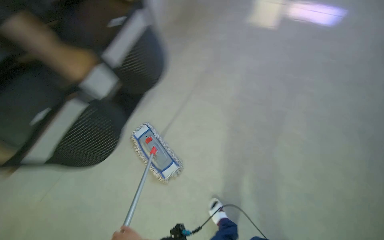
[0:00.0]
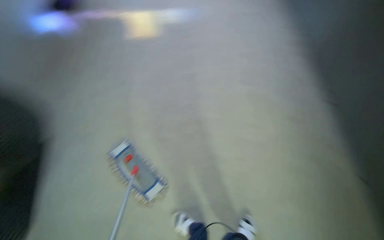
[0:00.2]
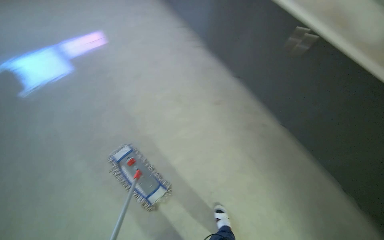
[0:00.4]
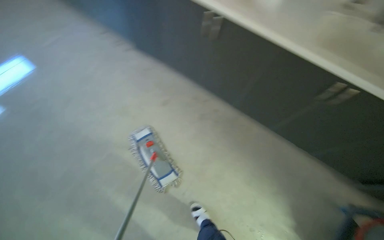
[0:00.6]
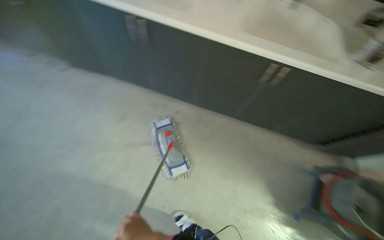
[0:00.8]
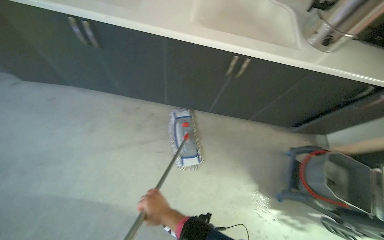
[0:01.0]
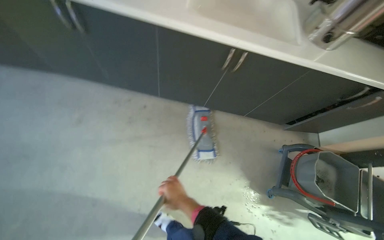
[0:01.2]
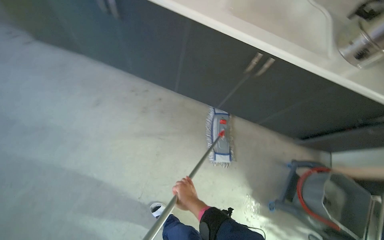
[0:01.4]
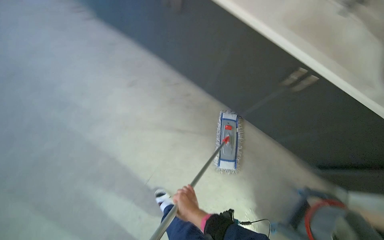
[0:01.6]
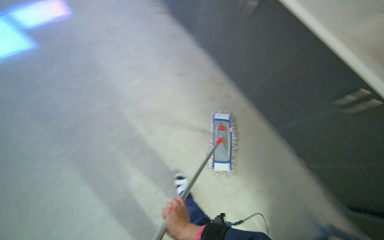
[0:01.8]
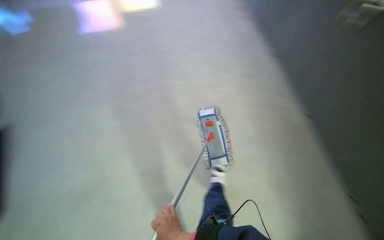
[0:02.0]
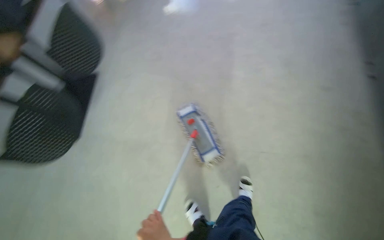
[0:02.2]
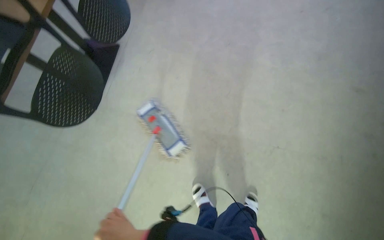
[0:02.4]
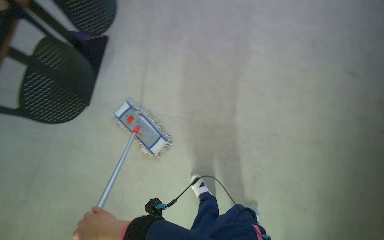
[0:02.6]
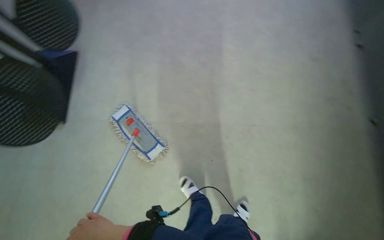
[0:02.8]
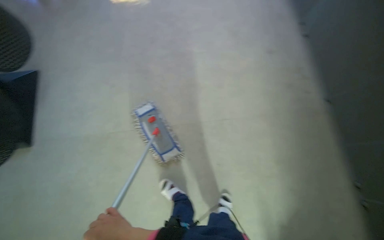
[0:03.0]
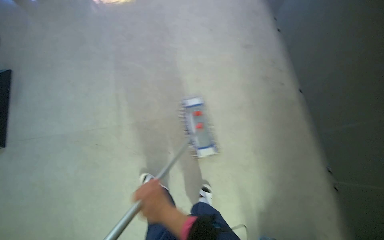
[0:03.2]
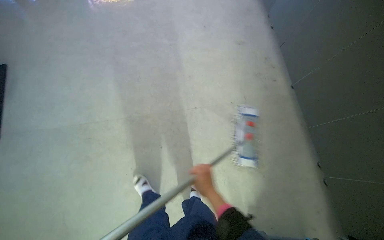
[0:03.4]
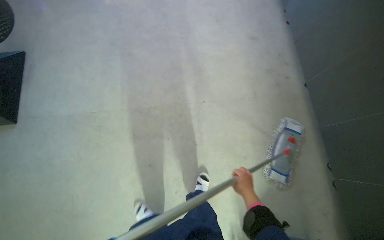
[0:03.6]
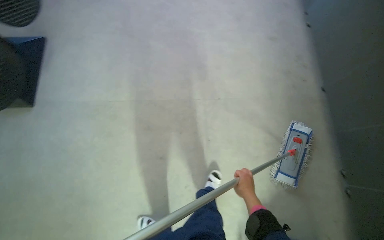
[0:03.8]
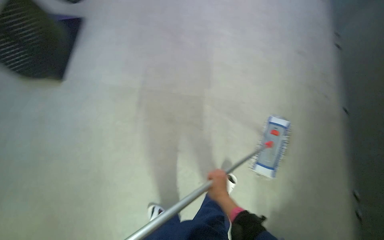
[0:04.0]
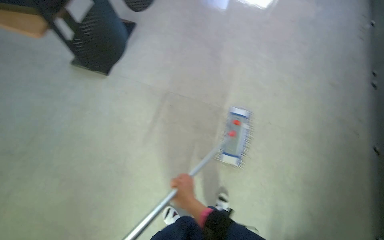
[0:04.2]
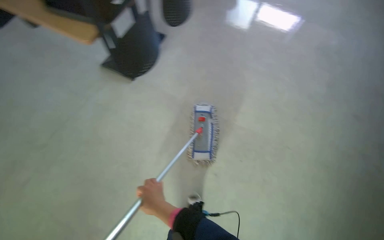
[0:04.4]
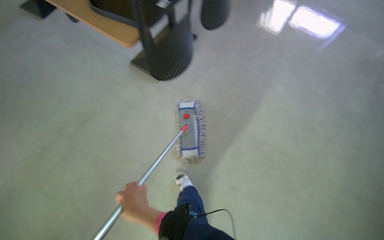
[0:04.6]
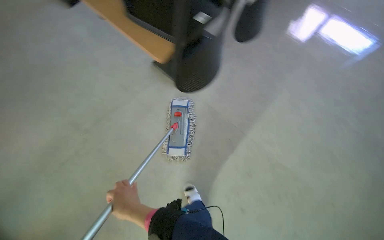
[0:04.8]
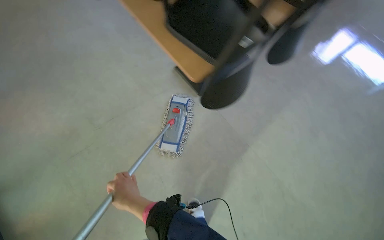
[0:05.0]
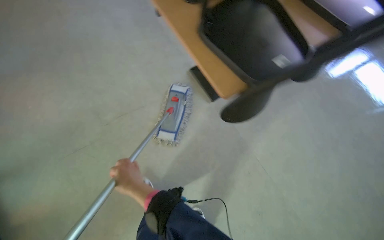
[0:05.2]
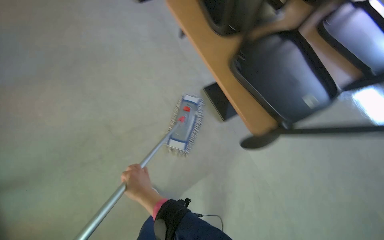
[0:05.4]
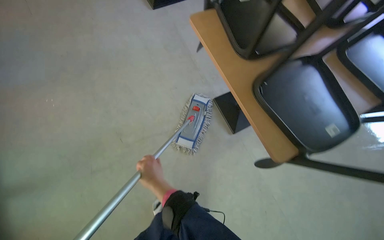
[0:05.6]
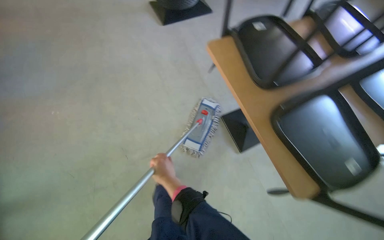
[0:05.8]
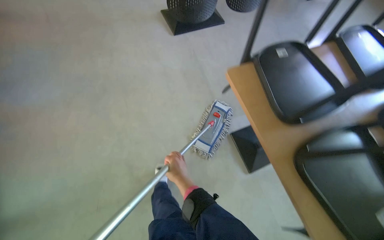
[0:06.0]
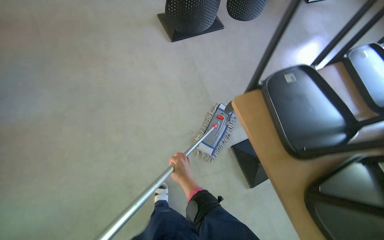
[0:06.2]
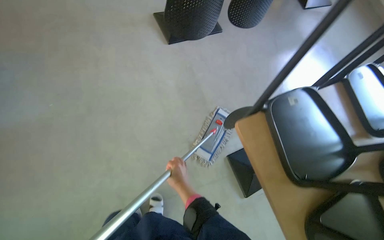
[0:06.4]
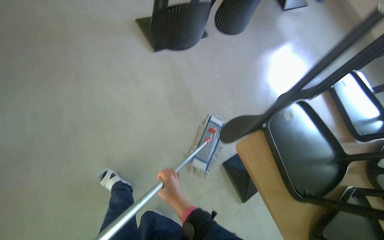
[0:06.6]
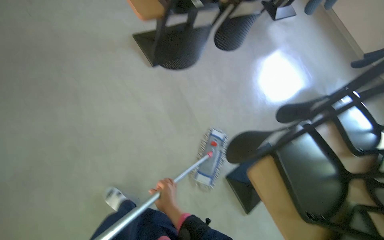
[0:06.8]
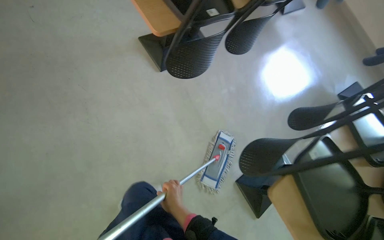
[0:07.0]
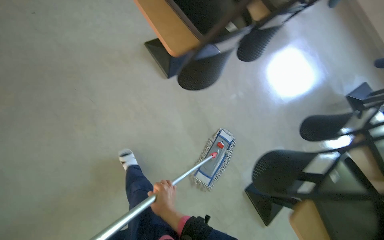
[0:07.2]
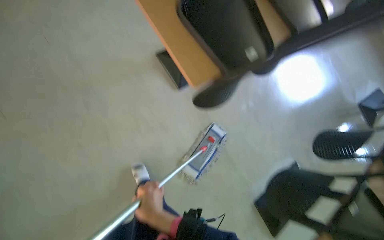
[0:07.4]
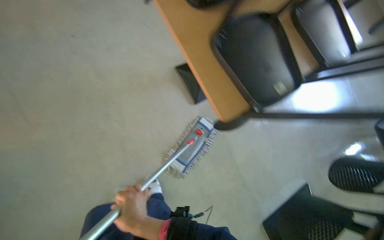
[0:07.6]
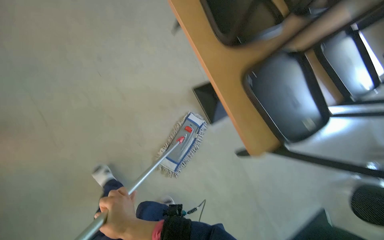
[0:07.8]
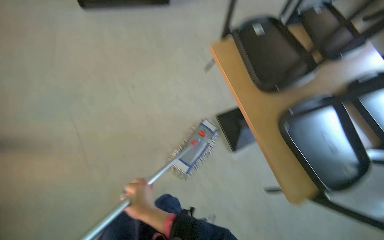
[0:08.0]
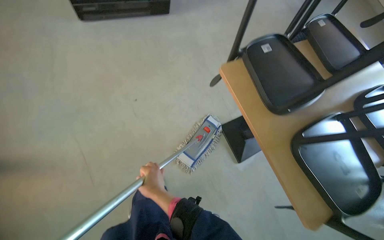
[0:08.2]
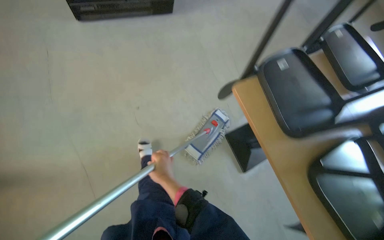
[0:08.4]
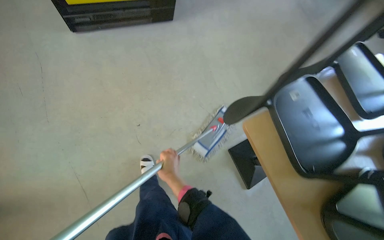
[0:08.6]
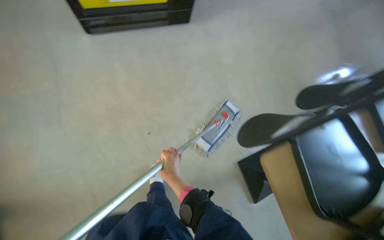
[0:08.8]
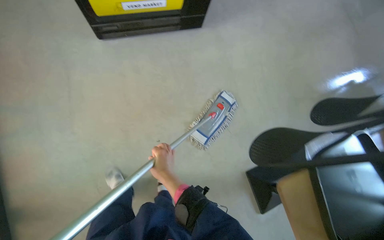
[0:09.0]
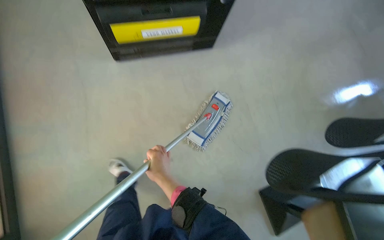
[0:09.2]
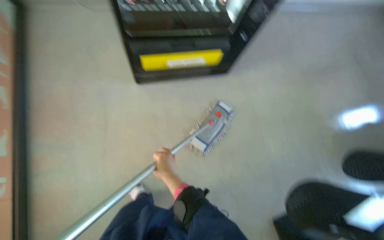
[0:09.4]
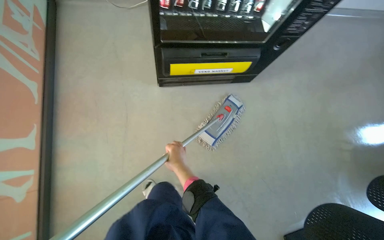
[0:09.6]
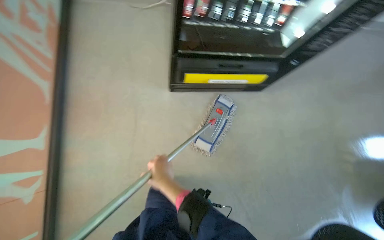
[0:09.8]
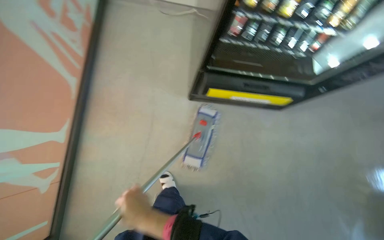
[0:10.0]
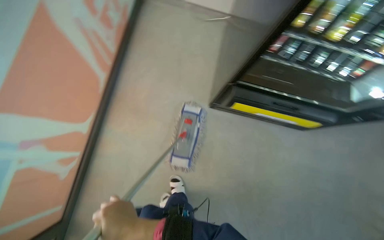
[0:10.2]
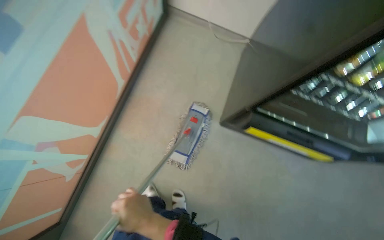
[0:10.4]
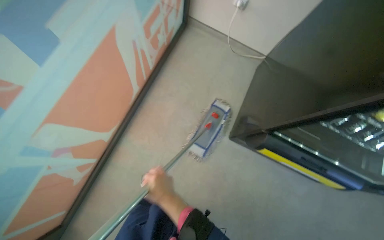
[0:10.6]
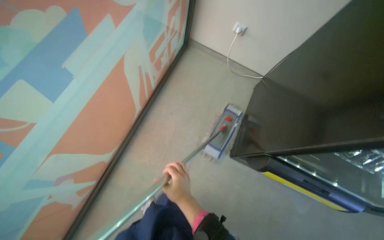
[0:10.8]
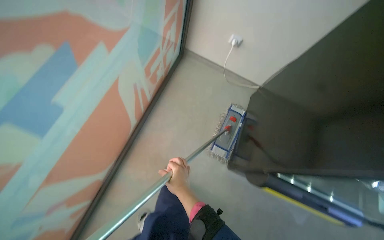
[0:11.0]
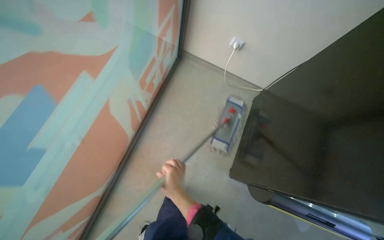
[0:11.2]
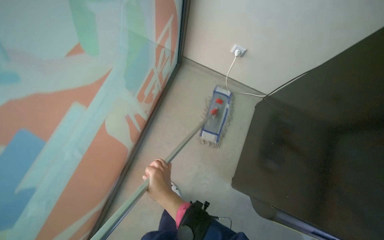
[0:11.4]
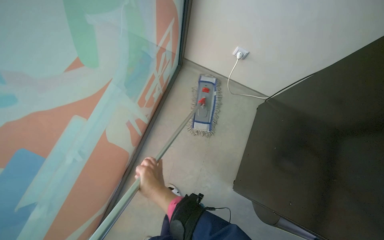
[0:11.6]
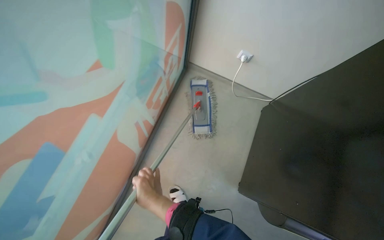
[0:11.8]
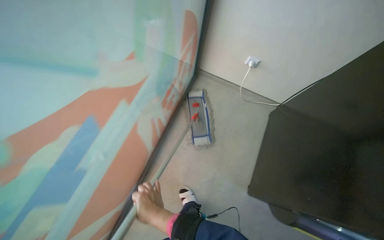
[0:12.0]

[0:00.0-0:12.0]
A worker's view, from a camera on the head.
Job: mopping floor.
The whole recording: Mopping kitchen floor. The worker mops the kitchen floor with a flat mop, moving around furniture and opening a sliding door to continue the task.
0:06.0 to 0:07.6: The wearer moves about 90 cm.
0:07.6 to 0:09.0: The camera travels some 50 cm.
0:09.0 to 0:10.4: The head travels roughly 50 cm. The wearer's head swings roughly 45 degrees to the left. The wearer looks roughly 15 degrees further upward.
0:10.4 to 0:12.0: The head travels approximately 50 cm.

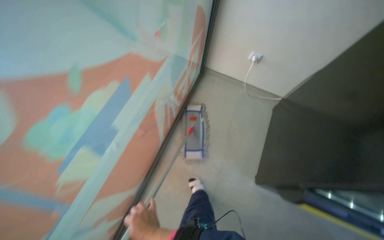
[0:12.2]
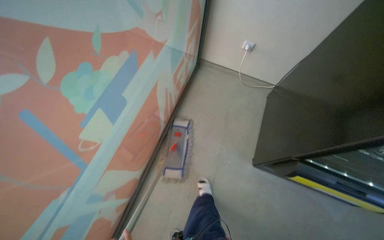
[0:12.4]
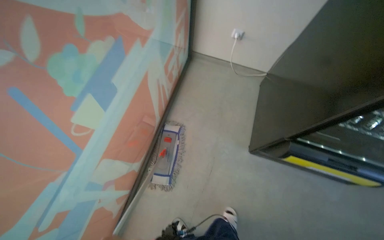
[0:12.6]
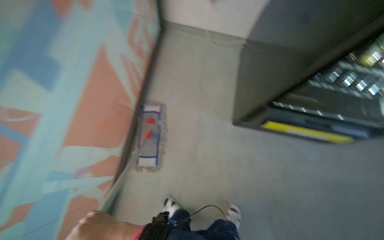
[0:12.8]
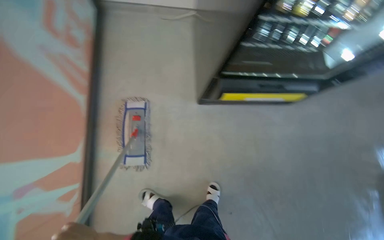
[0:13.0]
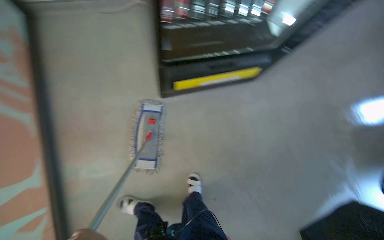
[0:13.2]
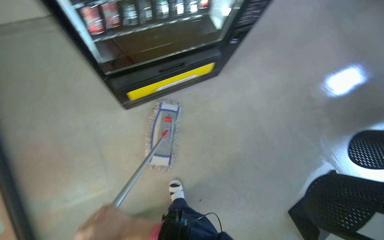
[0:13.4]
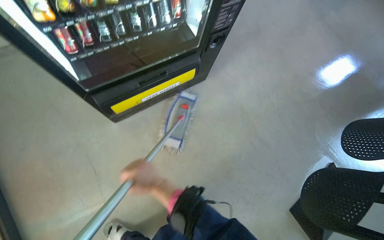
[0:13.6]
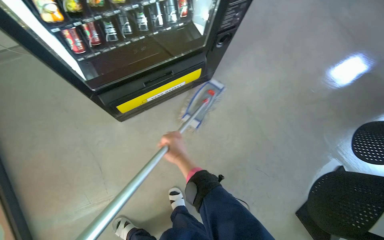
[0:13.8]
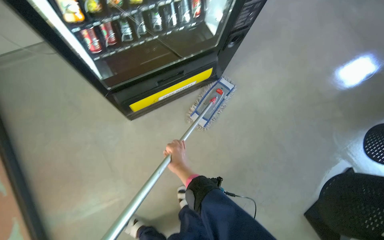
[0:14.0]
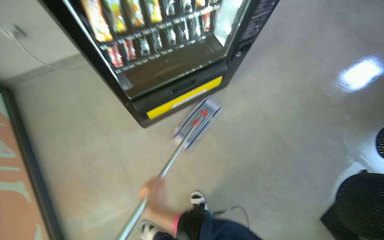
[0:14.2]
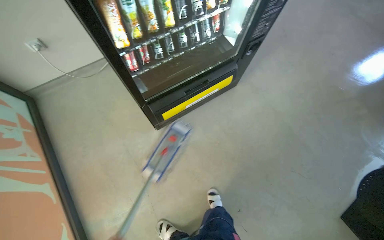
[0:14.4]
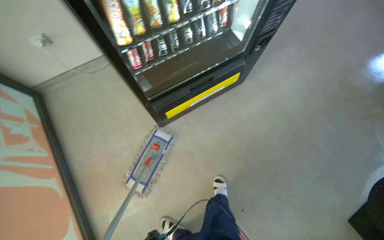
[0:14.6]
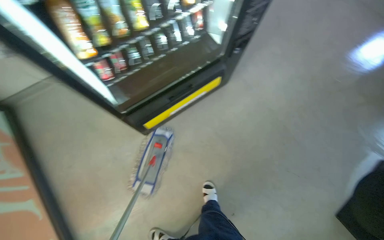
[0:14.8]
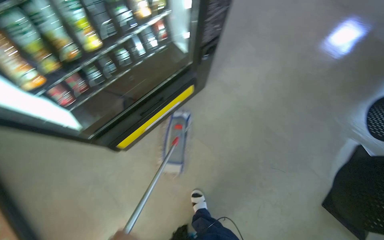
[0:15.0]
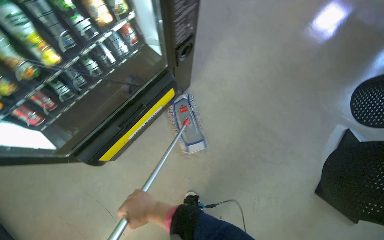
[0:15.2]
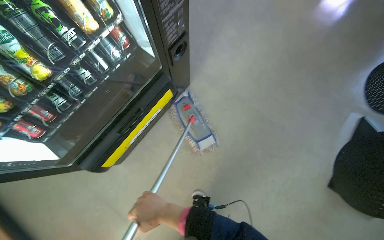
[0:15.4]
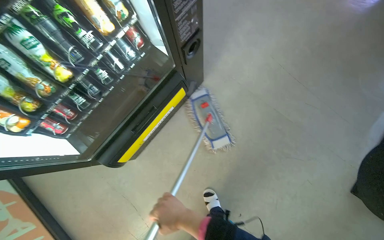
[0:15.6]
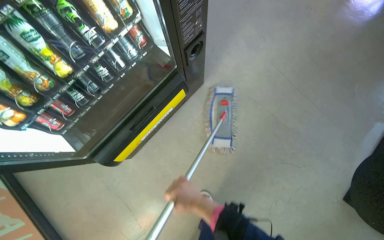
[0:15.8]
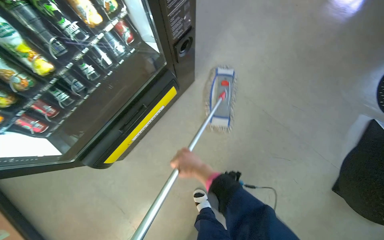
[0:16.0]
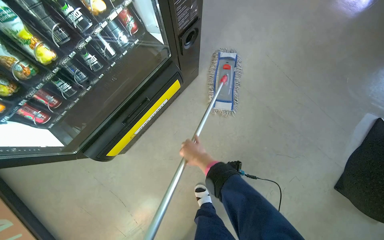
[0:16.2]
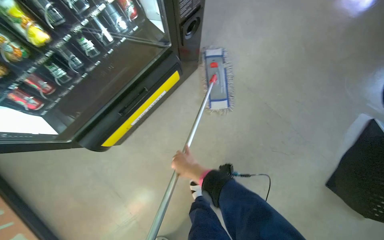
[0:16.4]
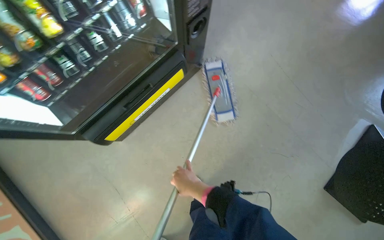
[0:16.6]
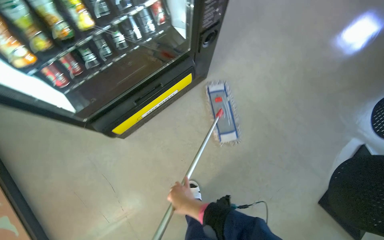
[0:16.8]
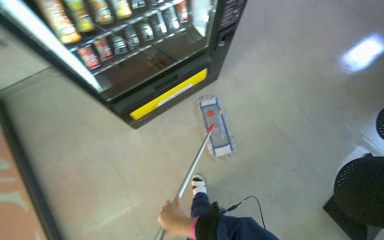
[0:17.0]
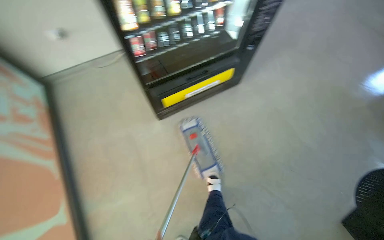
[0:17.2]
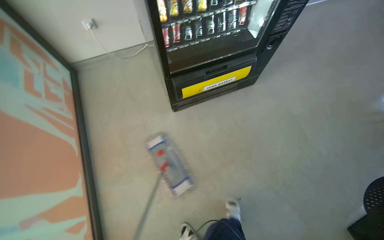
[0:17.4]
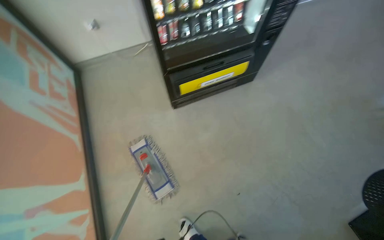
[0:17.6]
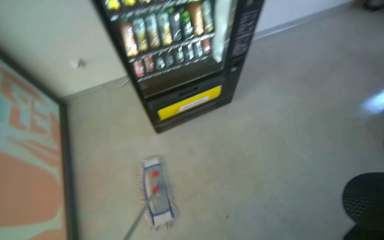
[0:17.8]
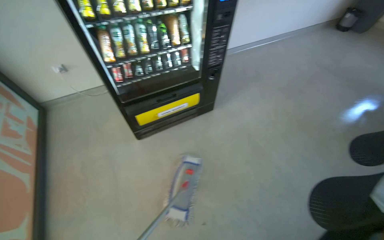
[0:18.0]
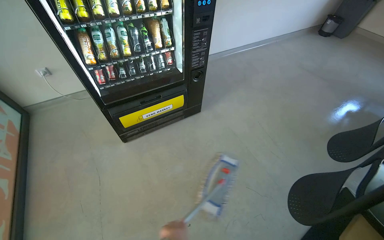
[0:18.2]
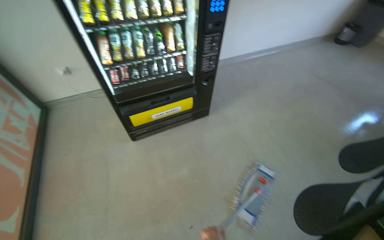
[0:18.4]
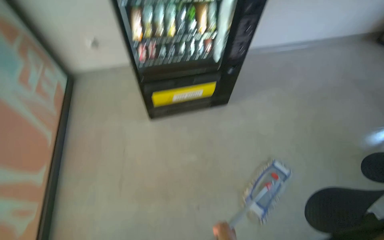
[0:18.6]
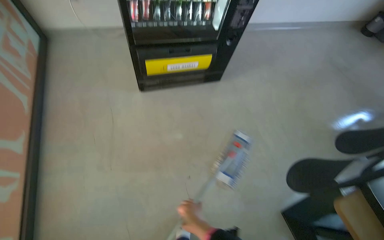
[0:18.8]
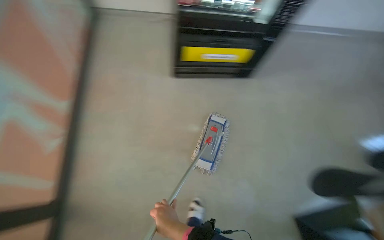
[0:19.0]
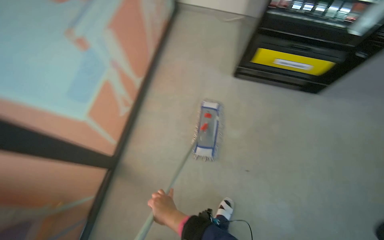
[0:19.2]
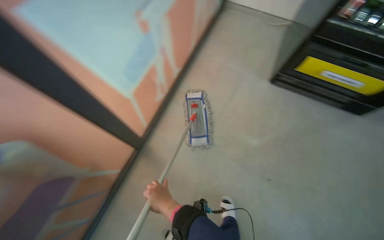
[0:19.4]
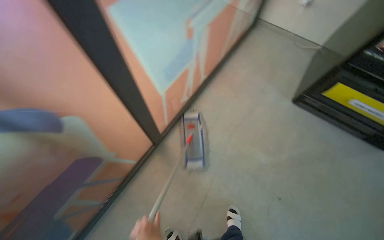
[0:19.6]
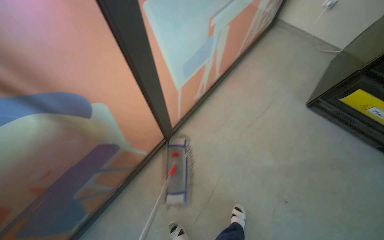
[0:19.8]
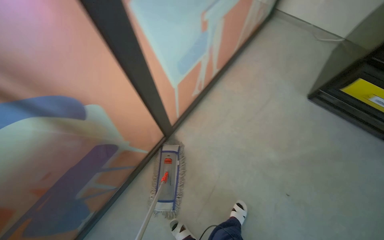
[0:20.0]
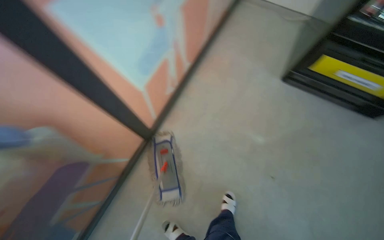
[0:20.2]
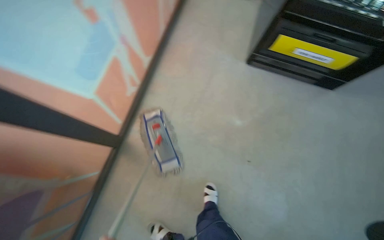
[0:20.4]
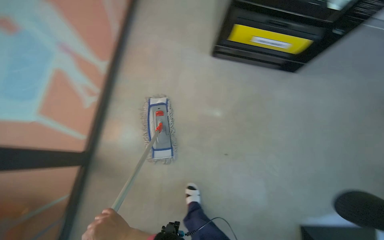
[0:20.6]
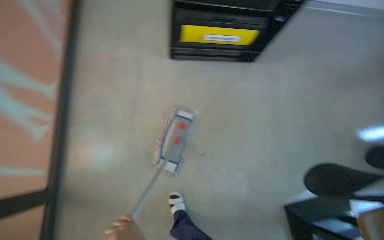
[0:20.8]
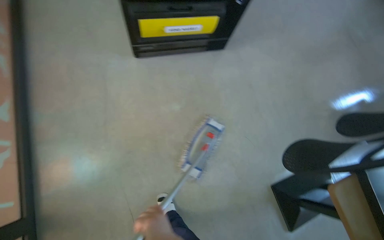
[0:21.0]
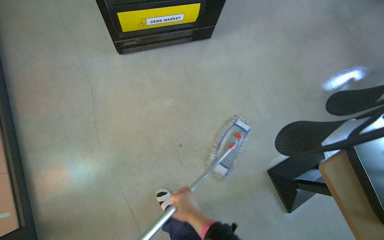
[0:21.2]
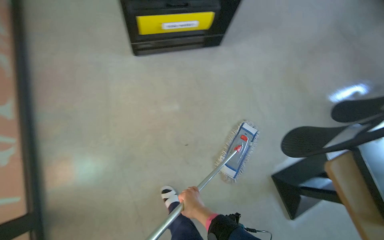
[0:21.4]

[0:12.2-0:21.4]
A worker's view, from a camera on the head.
Job: mopping floor.
The whole recording: Mopping kitchen floor. The worker mops the kitchen floor with a flat mop, moving around furniture and opening a sliding door to continue the task.
0:12.2 to 0:13.8: The camera travels approximately 80 cm. The head rotates about 55 degrees to the right. The wearer looks approximately 15 degrees further downward.
0:16.8 to 0:18.4: The camera travels about 50 cm. The view tips upward by roughly 25 degrees.
0:18.4 to 0:19.8: The head turns to the left by roughly 70 degrees. The view tips downward by about 15 degrees.
0:19.8 to 0:21.4: The camera travels about 50 cm. The head turns to the right by some 60 degrees.
